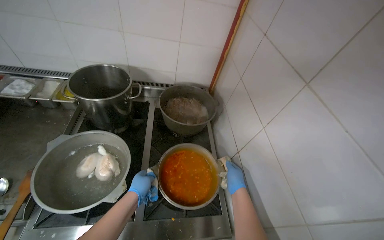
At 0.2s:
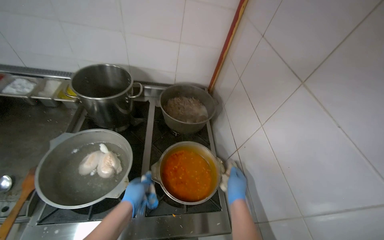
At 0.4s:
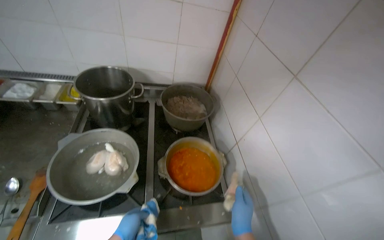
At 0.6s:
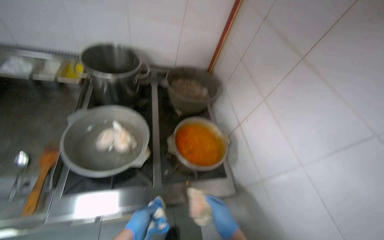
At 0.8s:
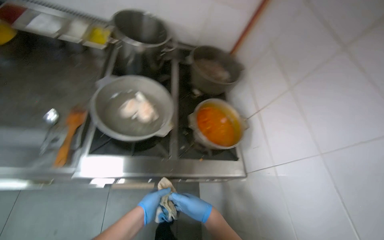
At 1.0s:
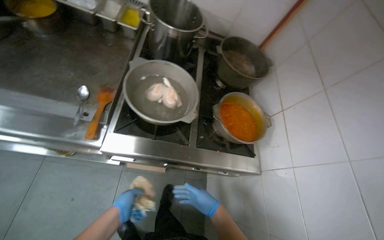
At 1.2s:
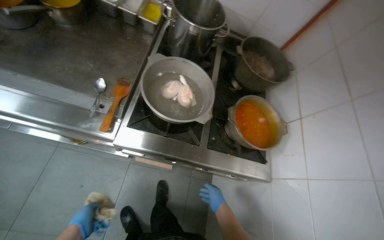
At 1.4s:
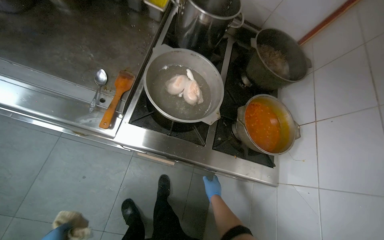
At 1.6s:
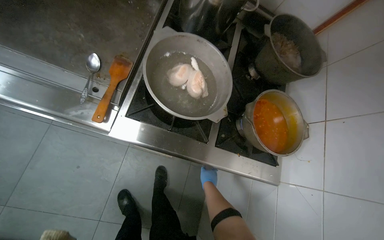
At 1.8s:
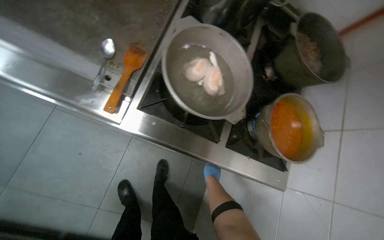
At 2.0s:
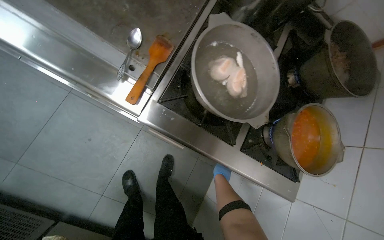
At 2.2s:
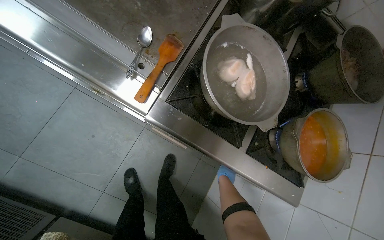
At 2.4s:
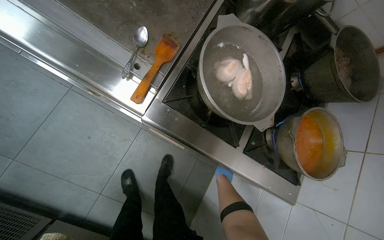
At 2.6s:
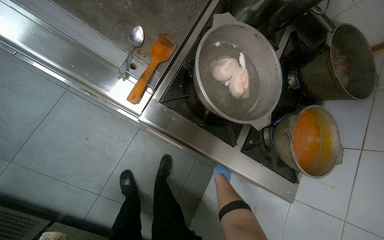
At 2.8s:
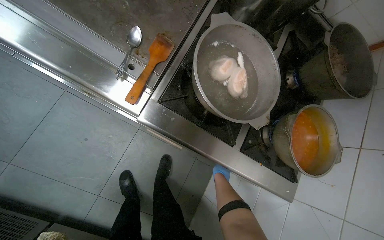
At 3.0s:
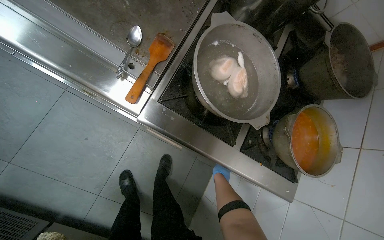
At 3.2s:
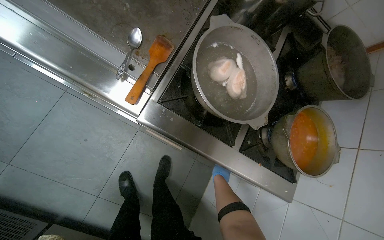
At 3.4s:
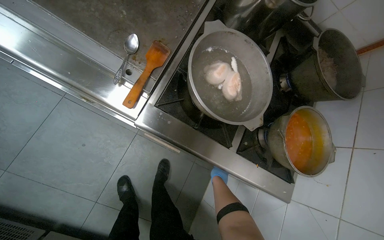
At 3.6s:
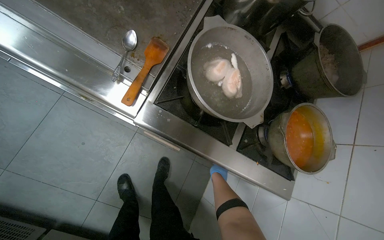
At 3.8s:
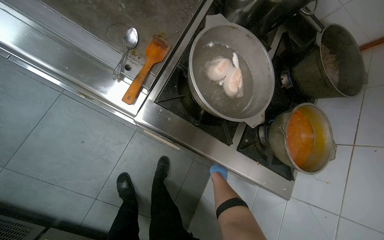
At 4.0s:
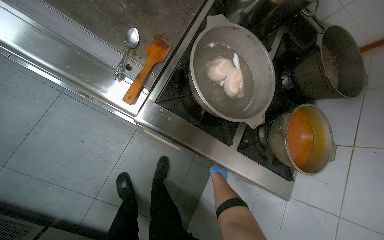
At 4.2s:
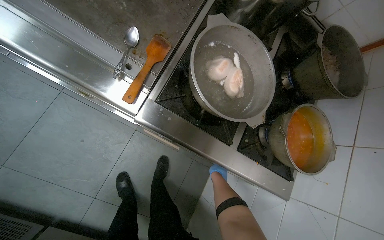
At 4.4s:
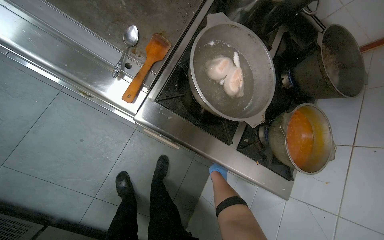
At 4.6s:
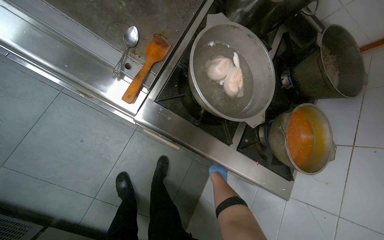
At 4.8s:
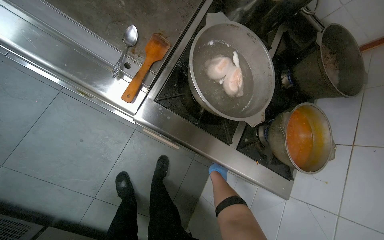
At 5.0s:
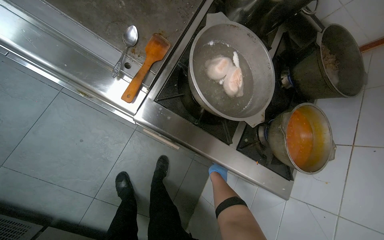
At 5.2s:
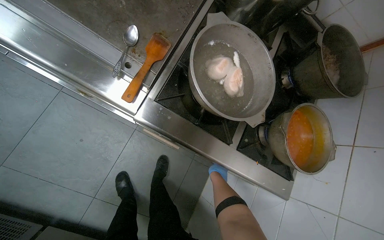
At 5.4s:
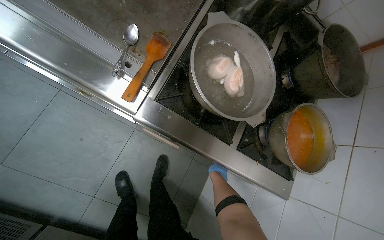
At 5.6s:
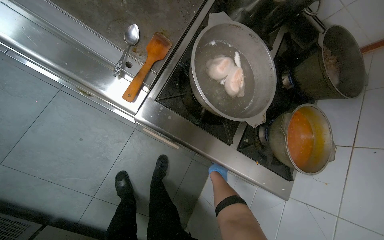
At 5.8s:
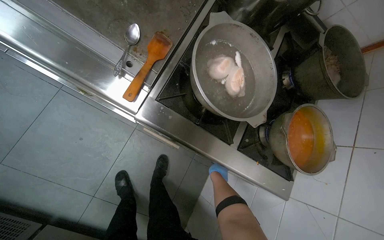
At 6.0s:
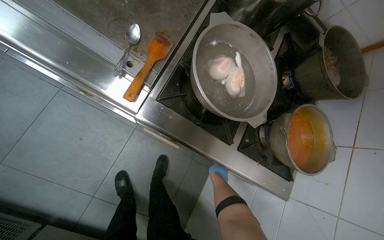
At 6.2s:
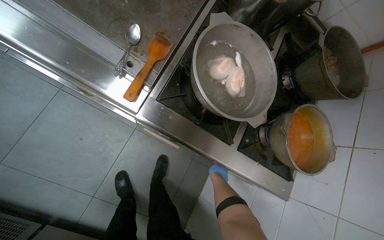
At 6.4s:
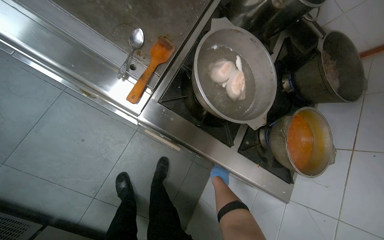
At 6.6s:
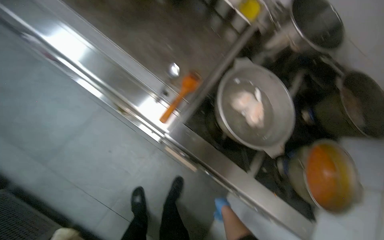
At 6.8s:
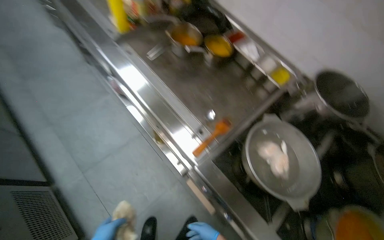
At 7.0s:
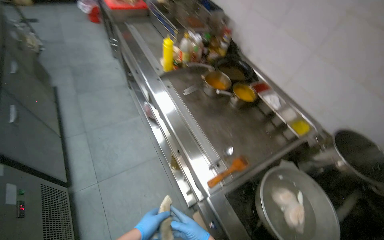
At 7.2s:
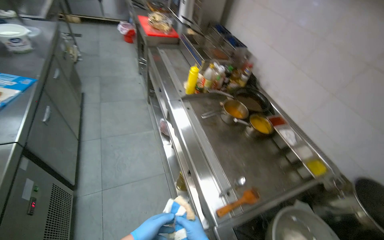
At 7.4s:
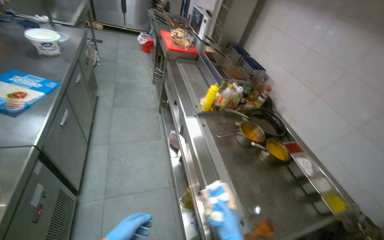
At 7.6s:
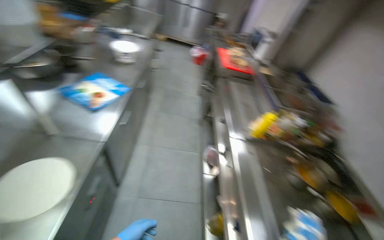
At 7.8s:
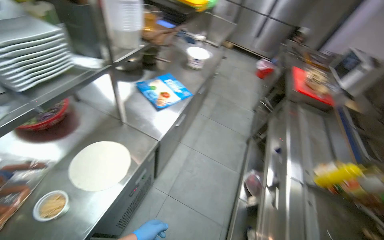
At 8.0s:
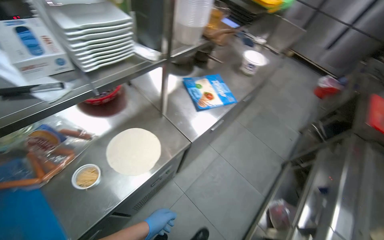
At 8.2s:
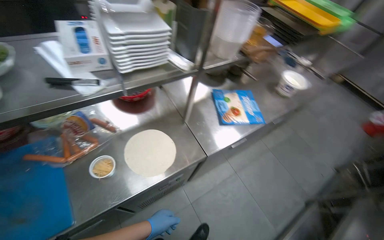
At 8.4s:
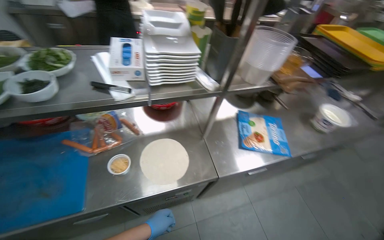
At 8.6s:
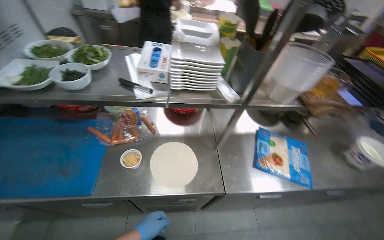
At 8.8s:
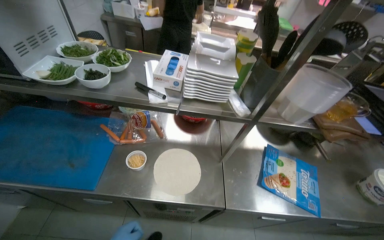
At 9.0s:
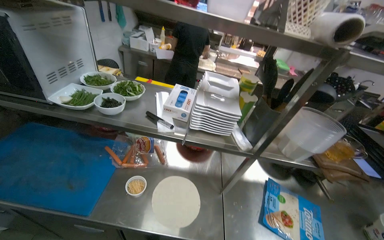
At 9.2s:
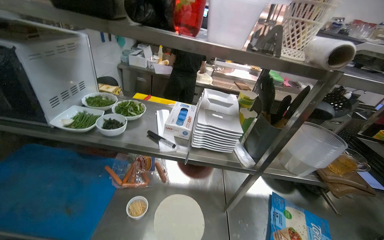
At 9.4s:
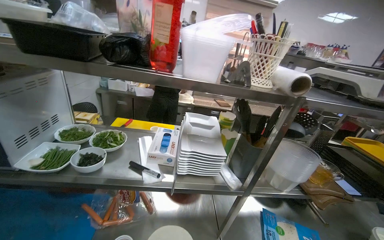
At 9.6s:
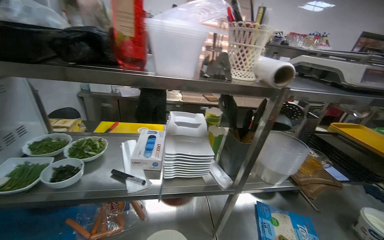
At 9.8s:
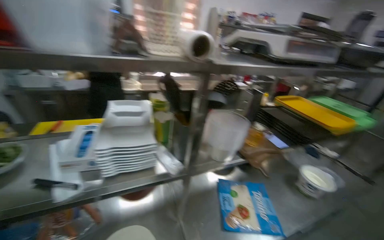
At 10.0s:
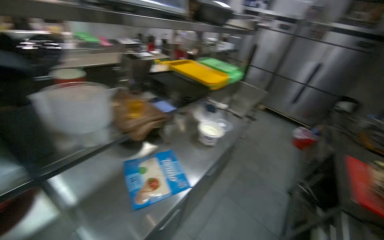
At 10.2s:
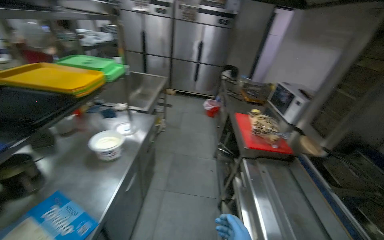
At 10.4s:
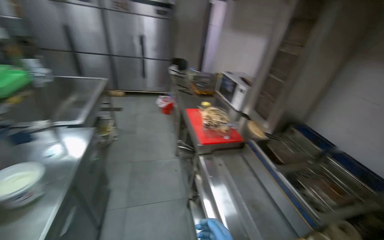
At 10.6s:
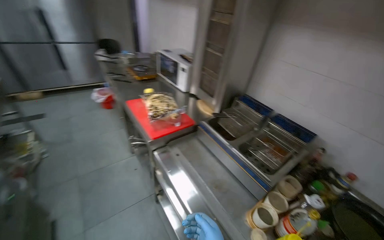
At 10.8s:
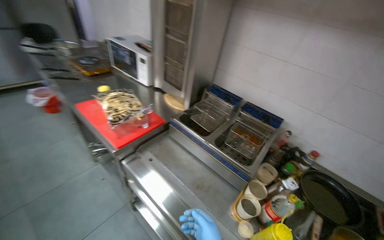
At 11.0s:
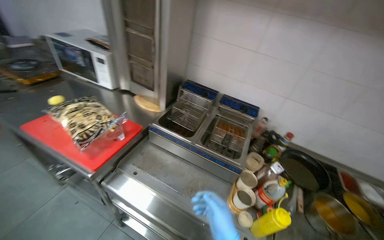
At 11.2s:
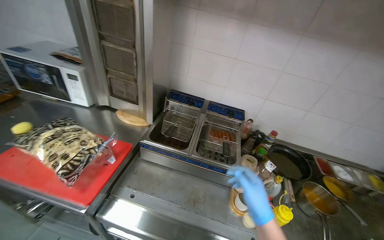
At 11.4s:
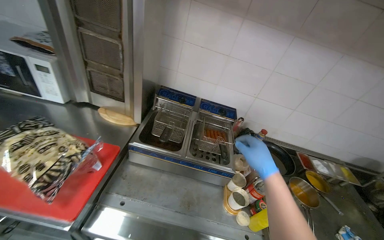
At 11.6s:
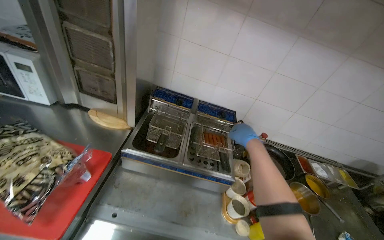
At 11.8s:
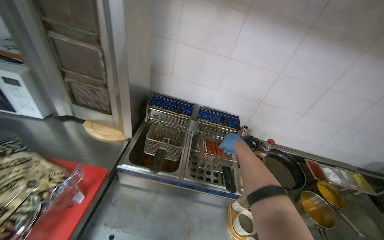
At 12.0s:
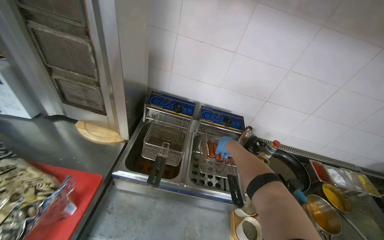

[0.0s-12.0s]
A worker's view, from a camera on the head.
Job: preparing food.
The whole recording: Taking lavash bread and meal from stove. The worker takes the lavash bread and takes the boiling meal from the gas stove.
0.0s to 1.6s: The view tilts roughly 20 degrees downward. The right hand heads to the left, covering about 40 cm.
6.0s to 7.6s: The camera travels about 50 cm. The head turns to the left by about 65 degrees. The view tilts approximately 50 degrees upward.
7.6s to 9.0s: The wearer's head swings about 95 degrees to the left. The camera pitches upward, by roughly 25 degrees.
9.0s to 10.4s: The head travels about 70 cm. The wearer looks some 110 degrees further to the right.
10.4s to 12.0s: The head travels about 70 cm. The head rotates approximately 70 degrees to the right. The camera pitches downward, by approximately 20 degrees.

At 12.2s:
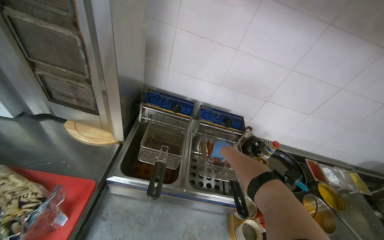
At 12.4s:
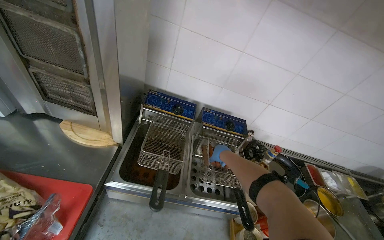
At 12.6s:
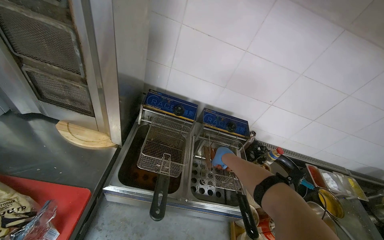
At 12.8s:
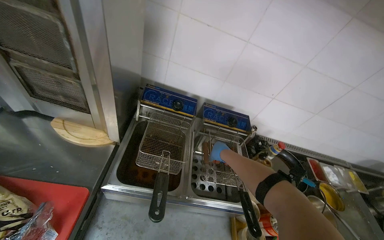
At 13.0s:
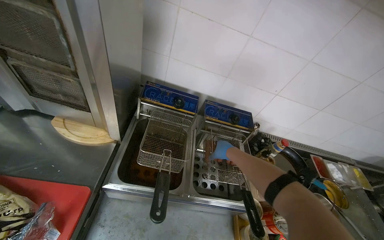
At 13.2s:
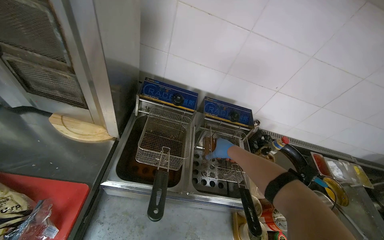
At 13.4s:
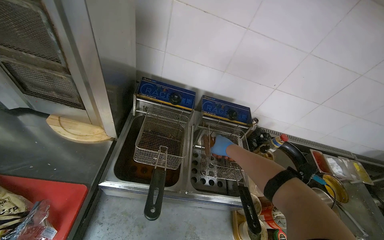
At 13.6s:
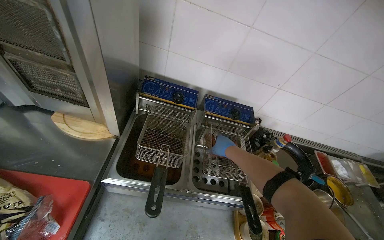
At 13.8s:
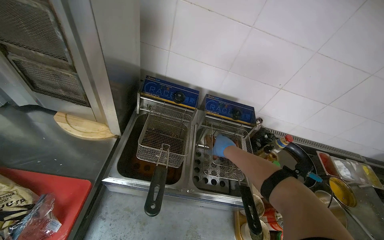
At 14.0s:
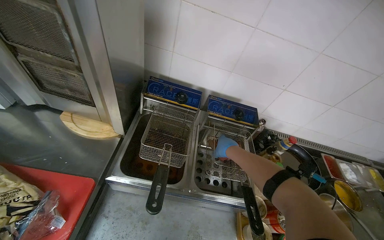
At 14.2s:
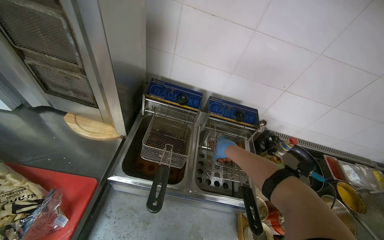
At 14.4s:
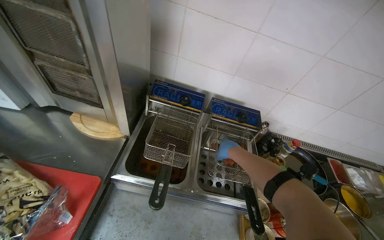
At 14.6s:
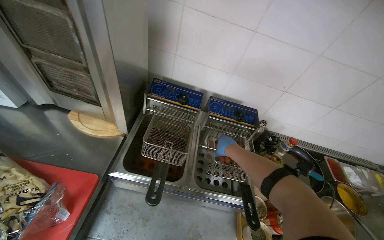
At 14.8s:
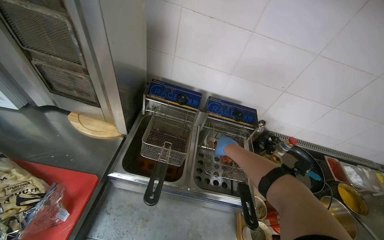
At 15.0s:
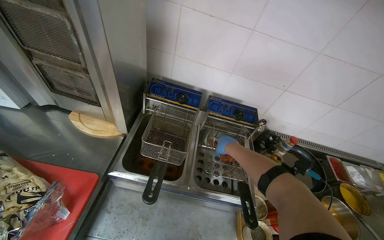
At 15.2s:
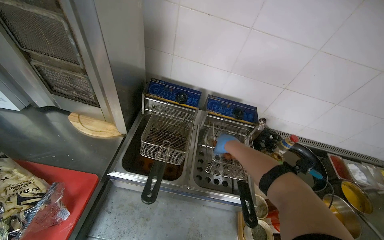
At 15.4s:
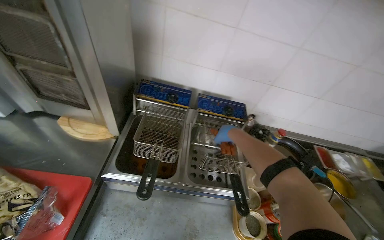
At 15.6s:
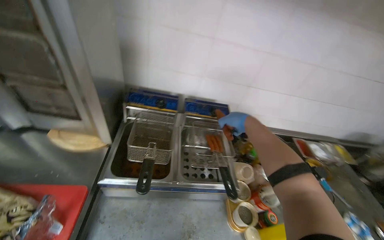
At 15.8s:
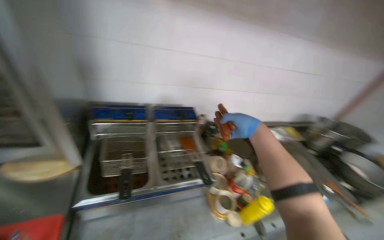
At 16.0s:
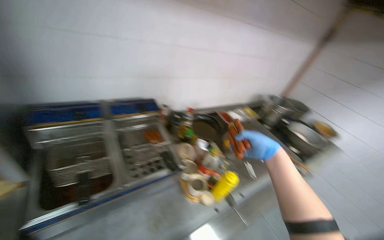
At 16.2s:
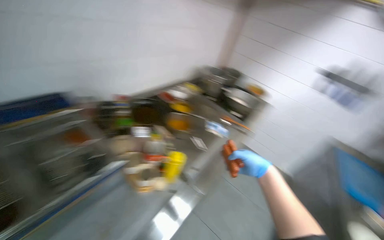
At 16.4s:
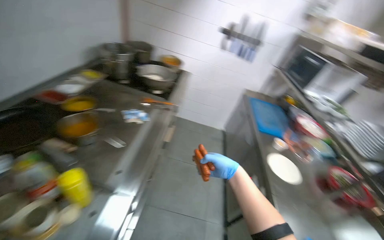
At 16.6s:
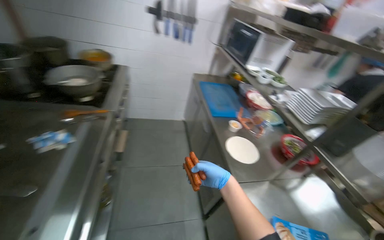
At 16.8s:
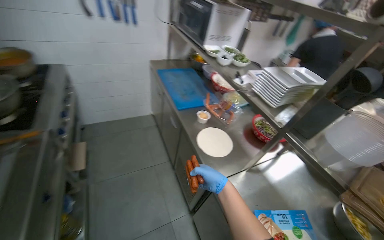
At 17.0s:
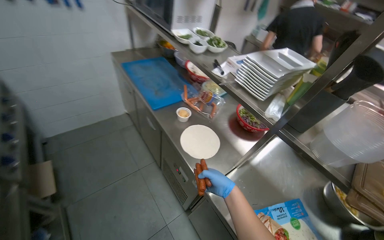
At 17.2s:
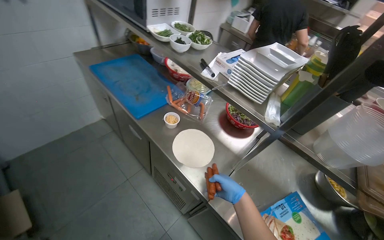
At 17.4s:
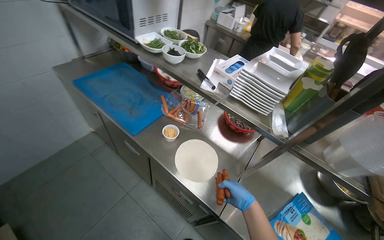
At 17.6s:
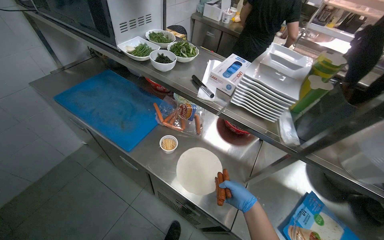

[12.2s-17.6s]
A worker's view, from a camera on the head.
Job: preparing food.
The whole recording: Taking lavash bread and meal from stove. The worker takes the lavash bread and takes the boiling meal from the gas stove.
15.0s to 16.2s: The head rotates about 60 degrees to the right.
16.2s to 17.6s: The head travels approximately 90 cm. The head turns to the right by approximately 80 degrees. The view tilts roughly 30 degrees downward.

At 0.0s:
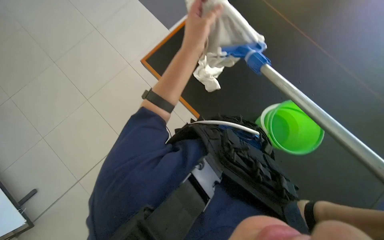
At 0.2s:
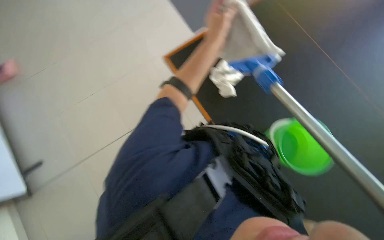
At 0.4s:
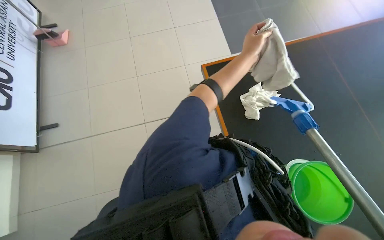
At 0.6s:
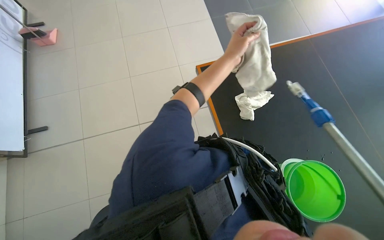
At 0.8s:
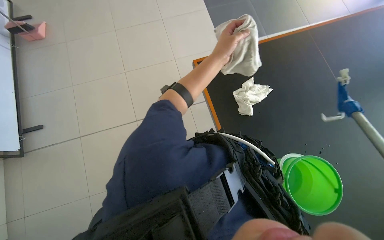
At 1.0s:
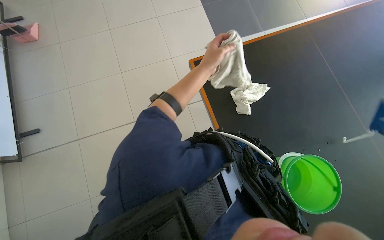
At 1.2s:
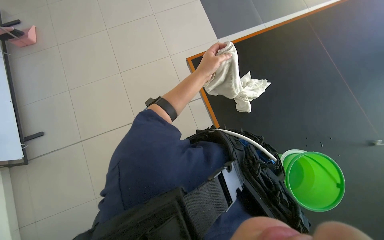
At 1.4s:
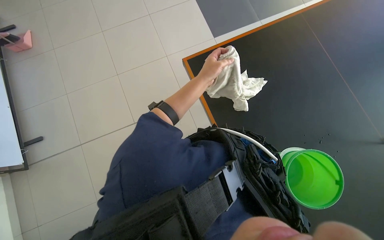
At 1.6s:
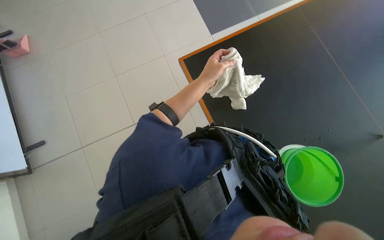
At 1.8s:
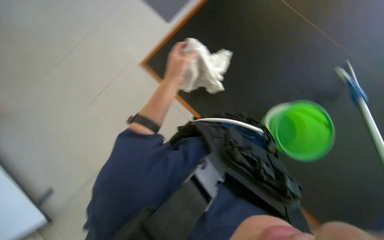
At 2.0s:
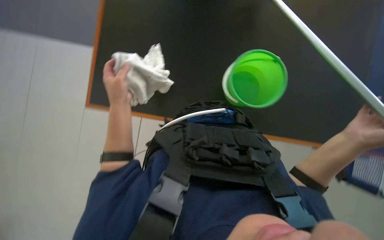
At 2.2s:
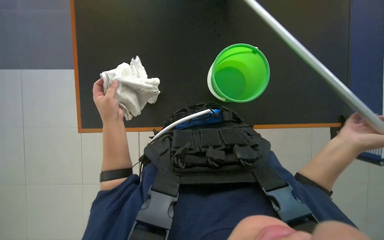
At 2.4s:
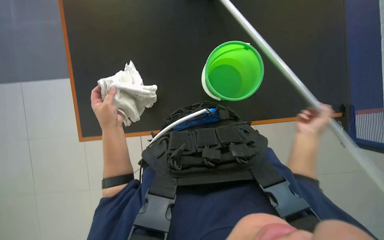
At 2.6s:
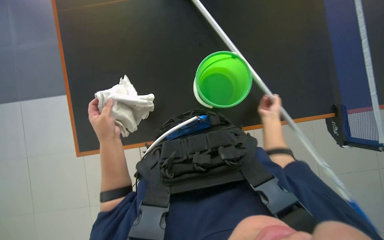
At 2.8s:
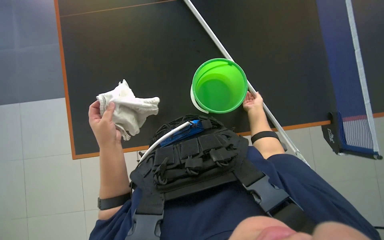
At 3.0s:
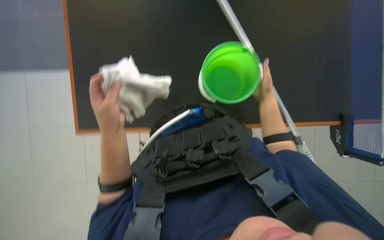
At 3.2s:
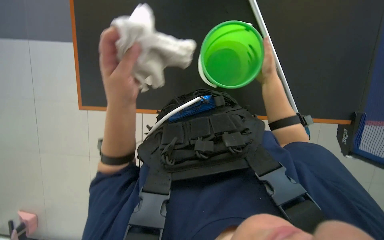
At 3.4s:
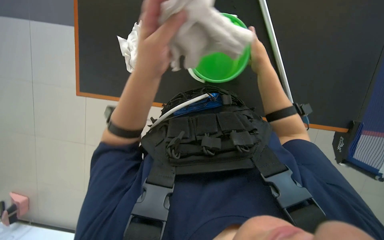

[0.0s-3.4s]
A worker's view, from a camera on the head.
Job: preparing cleaning supplies.
The whole recording: Preparing cleaning mop and bucket. The worker removes the cloth from the mop, wrings it in a bucket, and reattaches it.
1.6s to 3.4s: The scene rotates counterclockwise by about 50 degrees.
